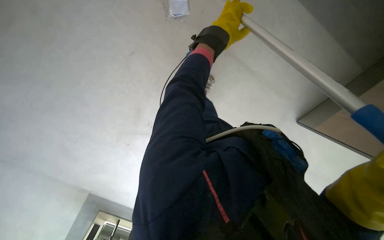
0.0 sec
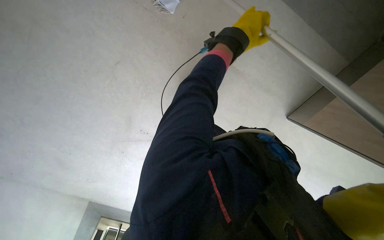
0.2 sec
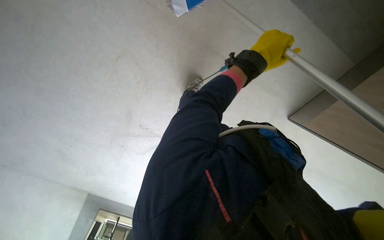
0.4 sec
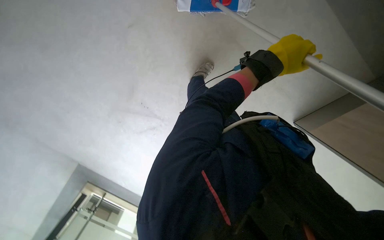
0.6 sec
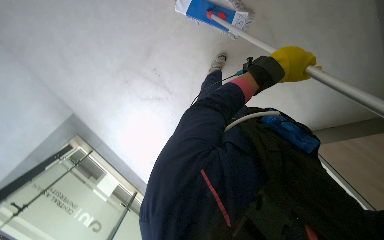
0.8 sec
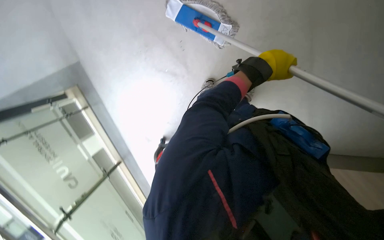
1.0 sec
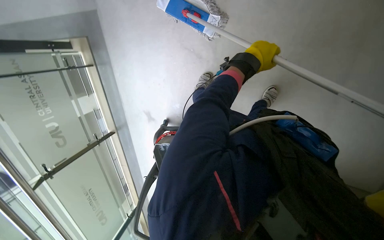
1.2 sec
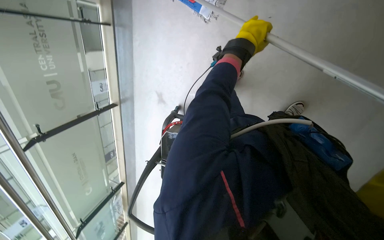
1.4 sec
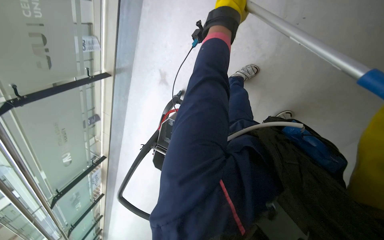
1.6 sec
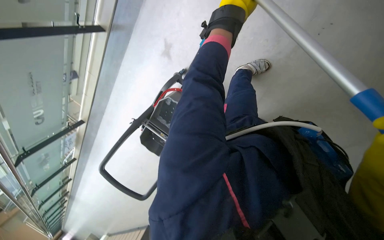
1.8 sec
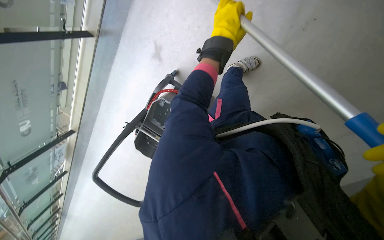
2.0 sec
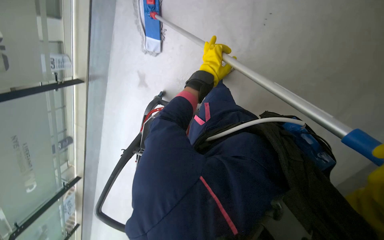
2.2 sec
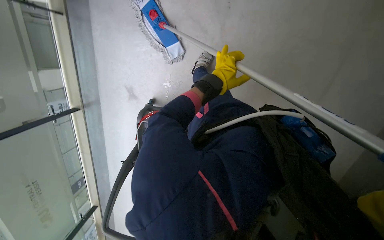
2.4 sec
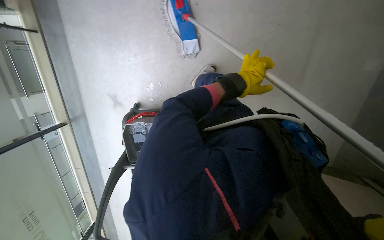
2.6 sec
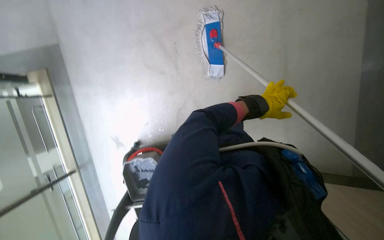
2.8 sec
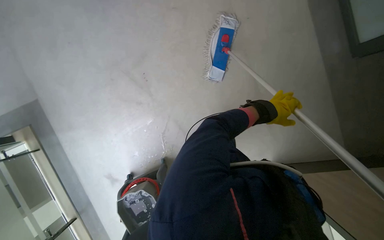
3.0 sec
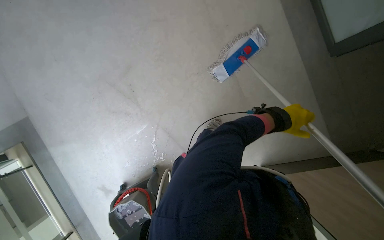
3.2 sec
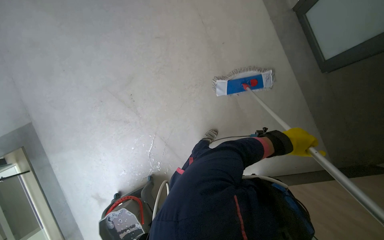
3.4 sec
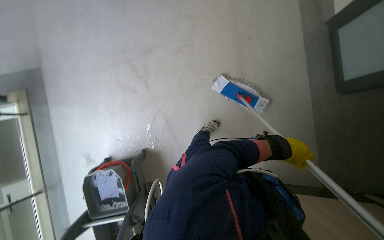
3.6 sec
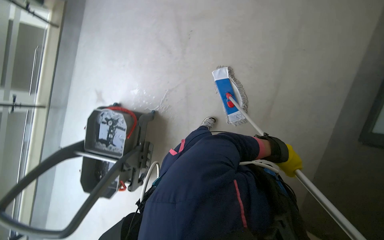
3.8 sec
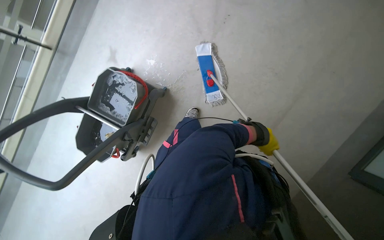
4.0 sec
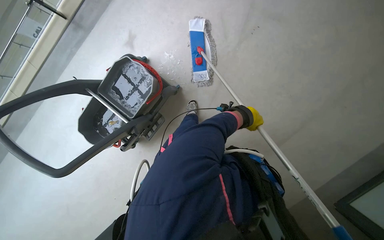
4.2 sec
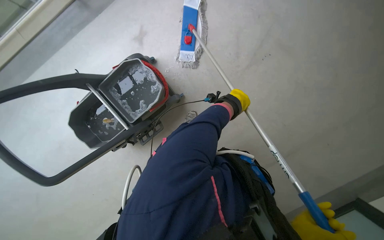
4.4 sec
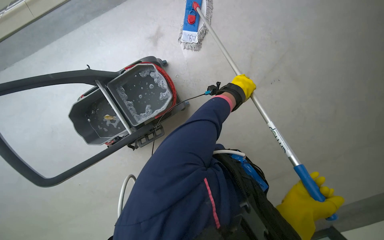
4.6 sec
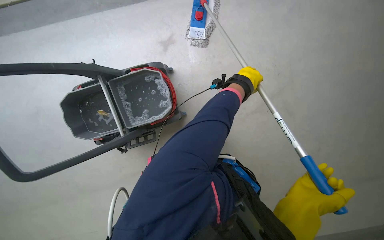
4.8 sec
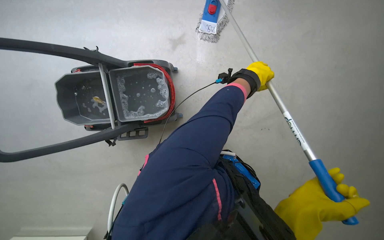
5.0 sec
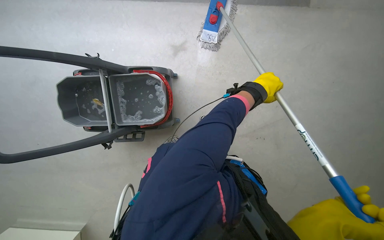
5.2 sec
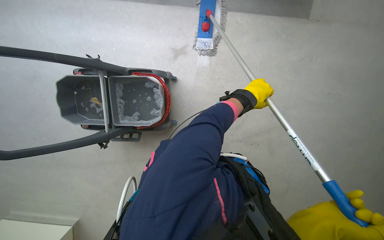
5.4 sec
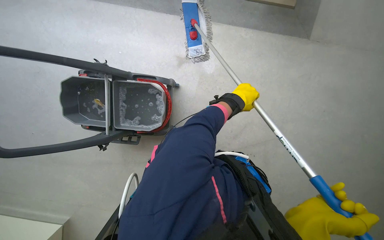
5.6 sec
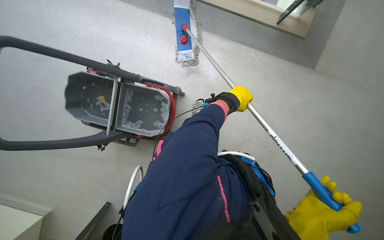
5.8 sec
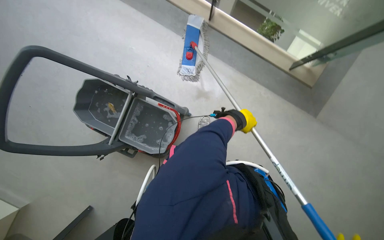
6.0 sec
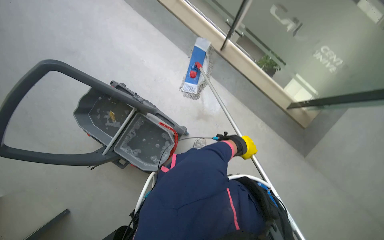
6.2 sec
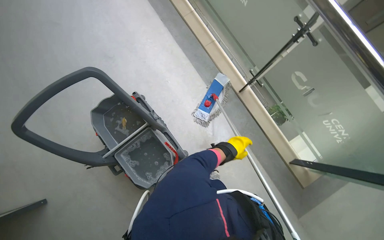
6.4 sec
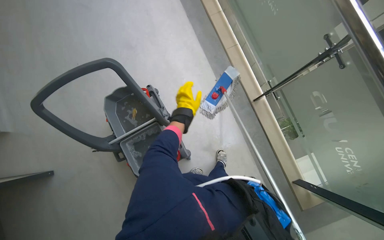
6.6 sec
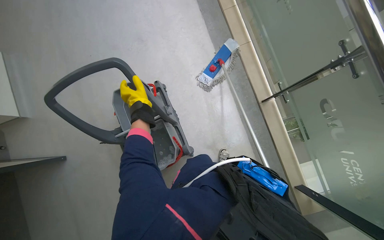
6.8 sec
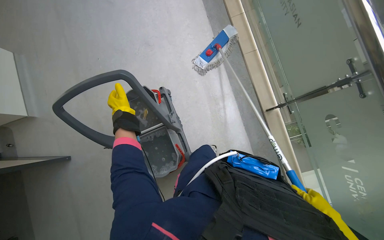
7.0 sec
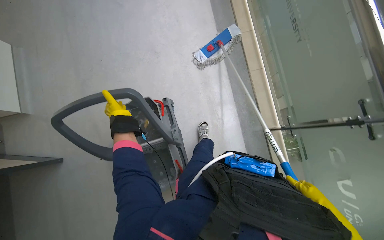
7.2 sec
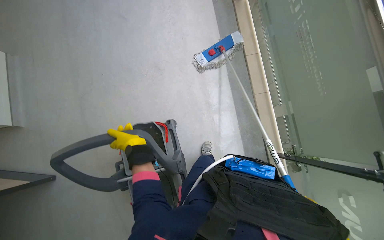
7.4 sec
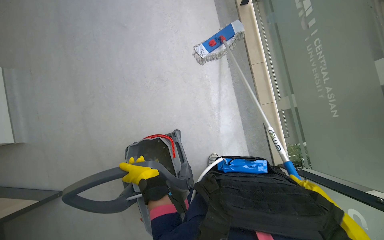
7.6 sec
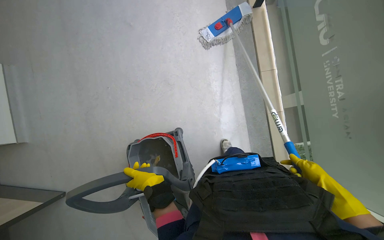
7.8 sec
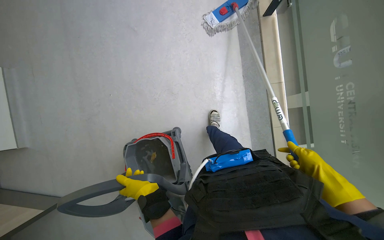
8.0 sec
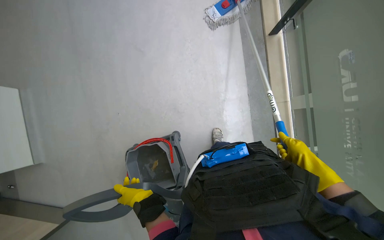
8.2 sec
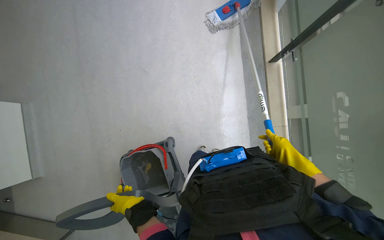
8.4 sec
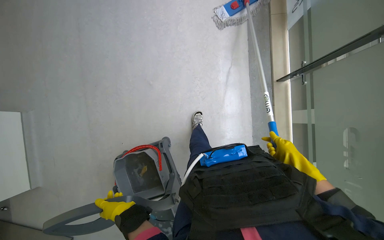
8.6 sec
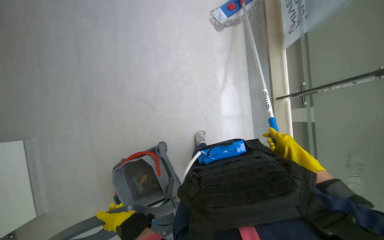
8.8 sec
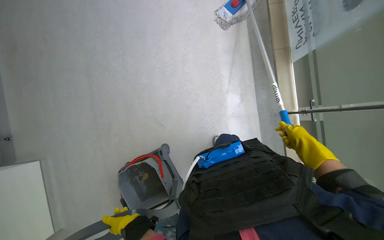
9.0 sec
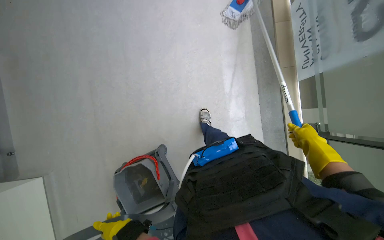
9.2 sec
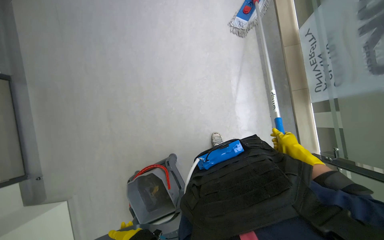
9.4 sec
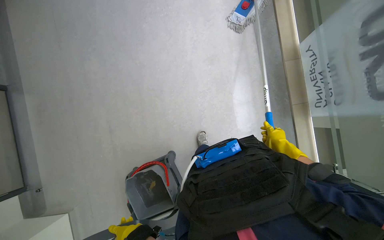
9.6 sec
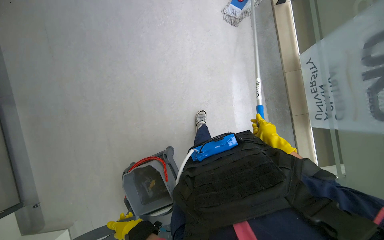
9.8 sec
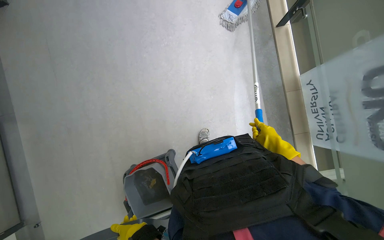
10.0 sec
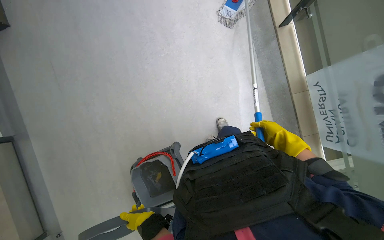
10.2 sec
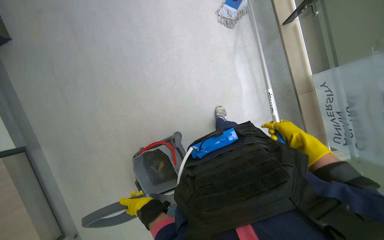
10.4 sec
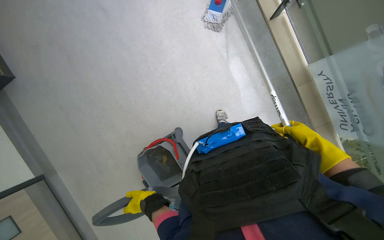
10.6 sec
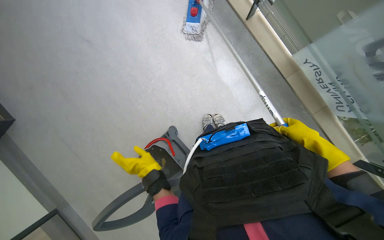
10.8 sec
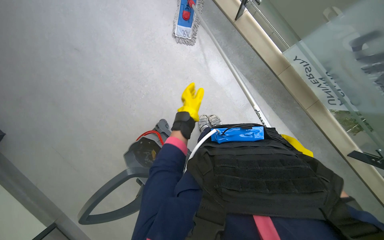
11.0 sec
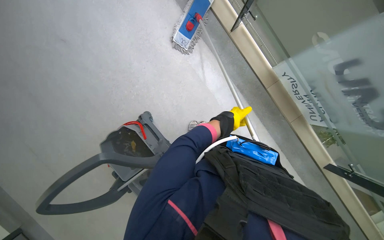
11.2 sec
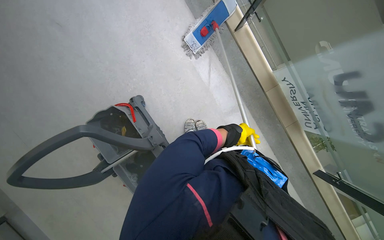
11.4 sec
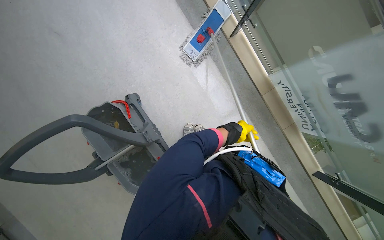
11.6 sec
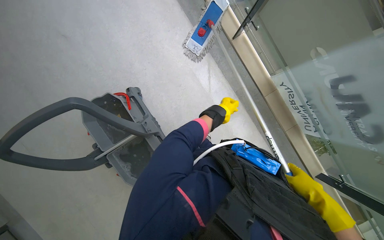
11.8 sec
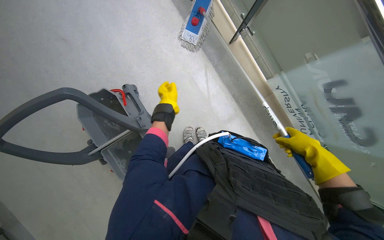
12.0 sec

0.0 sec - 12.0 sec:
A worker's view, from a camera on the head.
Job: mopping floor.
The whole recording: Mopping hallway floor. The worker mops the hallway floor, periodically wringing the mop in the bucket.
0.0 sec - 1.6 sec: The head travels about 50 cm. The camera pitches downward, by some 20 degrees. Everything in view rotates about 55 degrees clockwise.
1.6 sec - 3.0 sec: The left hand moves down the picture and farther from the camera, approximately 25 cm.
3.0 sec - 4.4 sec: The scene turns roughly 65 degrees clockwise in the picture.
4.4 sec - 6.0 sec: The camera pitches upward, by some 25 degrees. The scene turns roughly 30 degrees clockwise in the picture.
6.0 sec - 7.6 sec: The camera is carried some 50 cm. The scene rotates clockwise by roughly 45 degrees.
7.6 sec - 9.0 sec: The view tips upward by about 15 degrees.
9.0 sec - 10.4 sec: The head travels some 1 m.
10.4 sec - 12.0 sec: The right hand goes approximately 10 cm to the right. The left hand is displaced up the picture by some 70 cm.

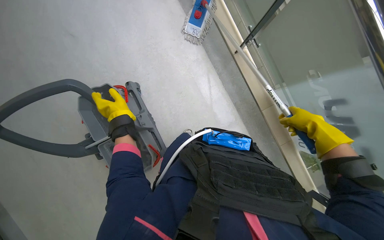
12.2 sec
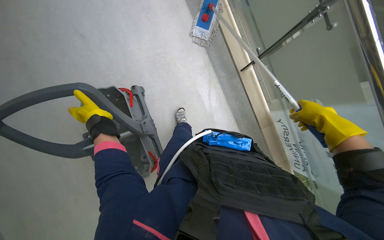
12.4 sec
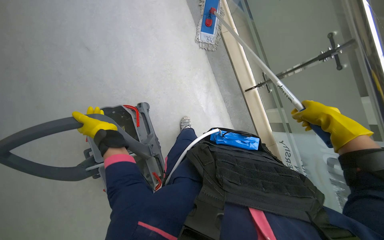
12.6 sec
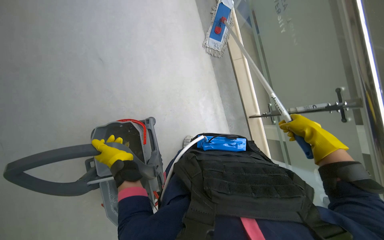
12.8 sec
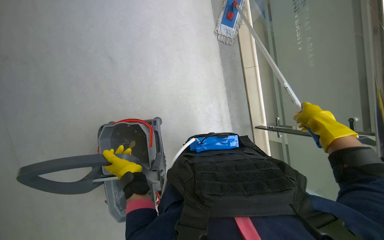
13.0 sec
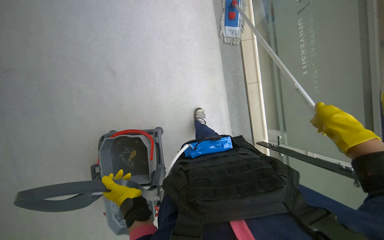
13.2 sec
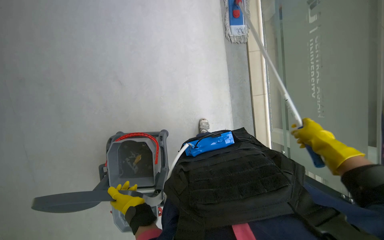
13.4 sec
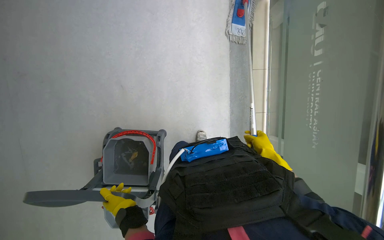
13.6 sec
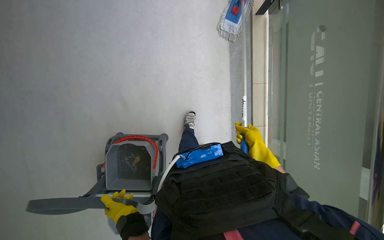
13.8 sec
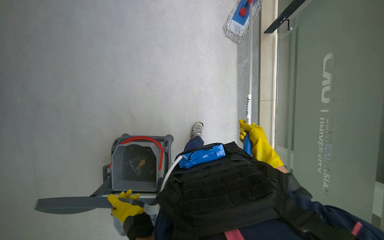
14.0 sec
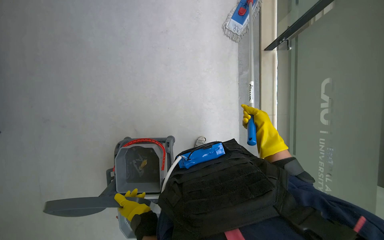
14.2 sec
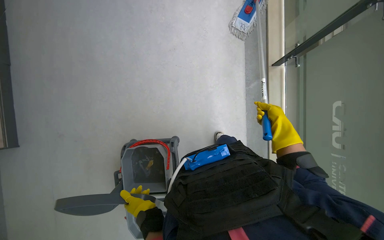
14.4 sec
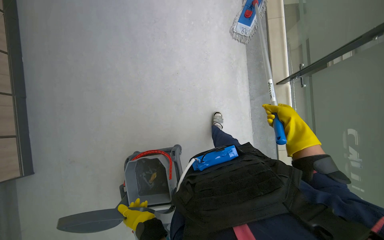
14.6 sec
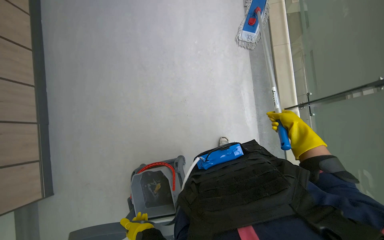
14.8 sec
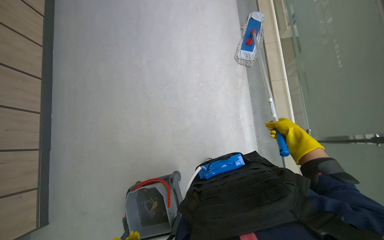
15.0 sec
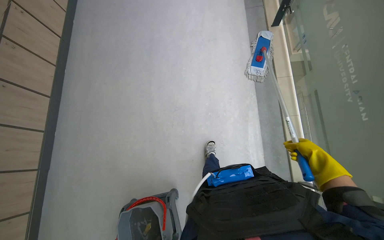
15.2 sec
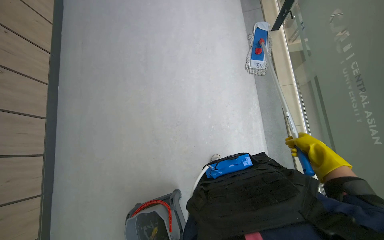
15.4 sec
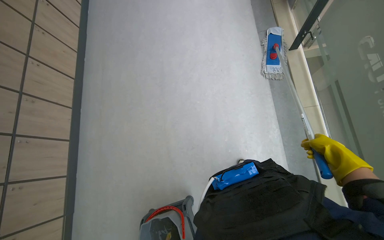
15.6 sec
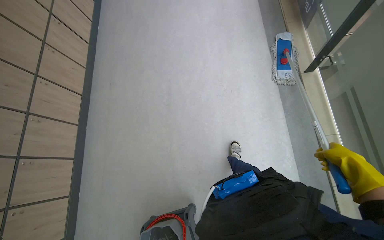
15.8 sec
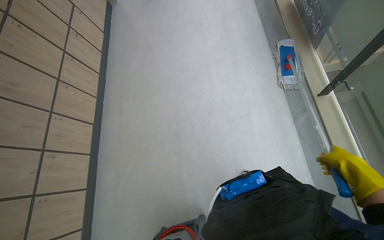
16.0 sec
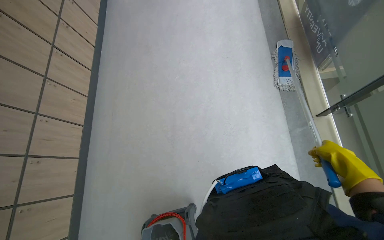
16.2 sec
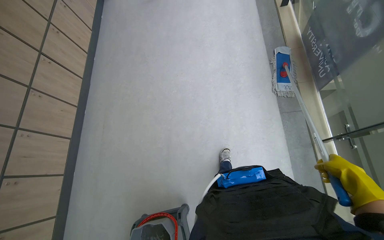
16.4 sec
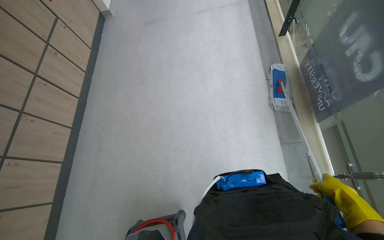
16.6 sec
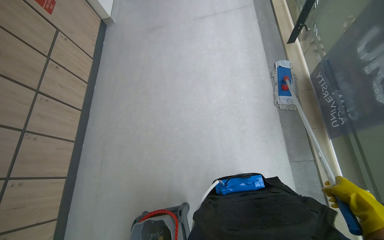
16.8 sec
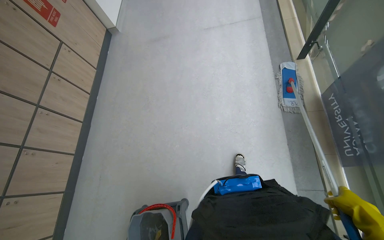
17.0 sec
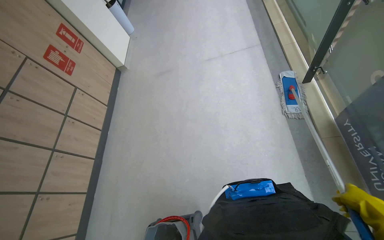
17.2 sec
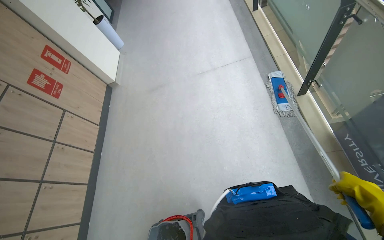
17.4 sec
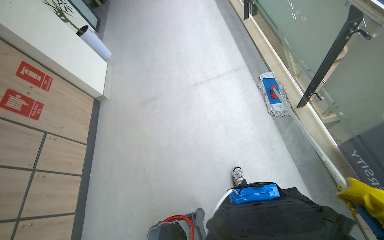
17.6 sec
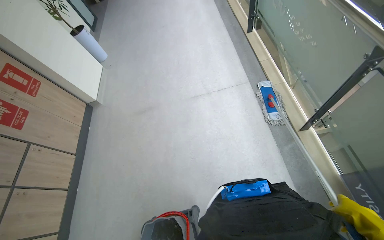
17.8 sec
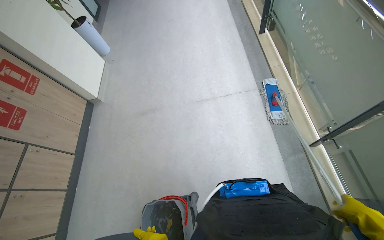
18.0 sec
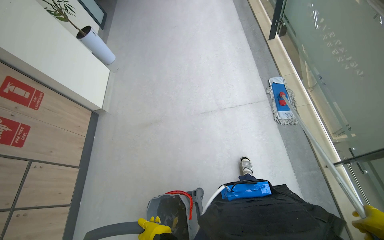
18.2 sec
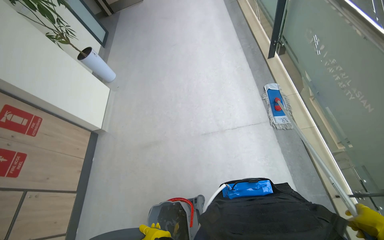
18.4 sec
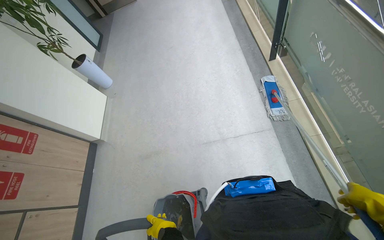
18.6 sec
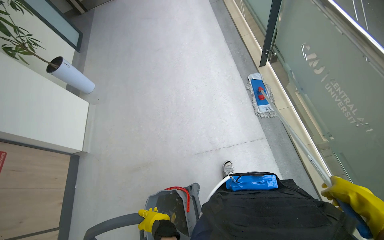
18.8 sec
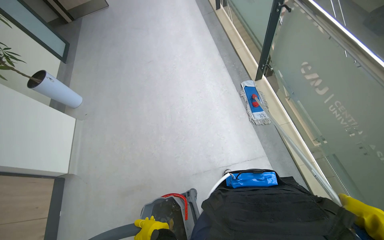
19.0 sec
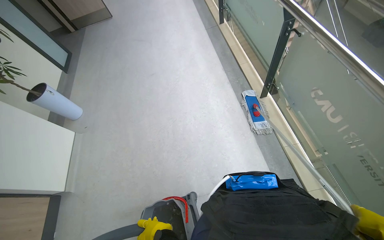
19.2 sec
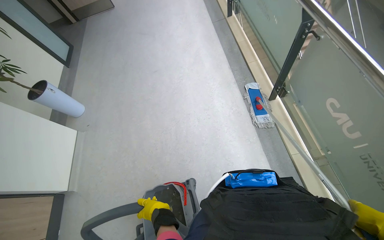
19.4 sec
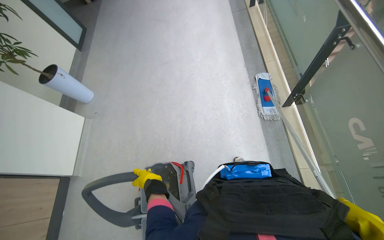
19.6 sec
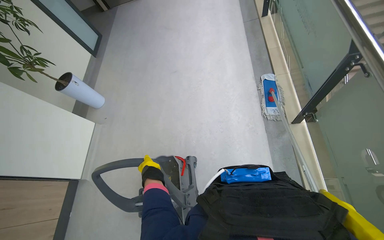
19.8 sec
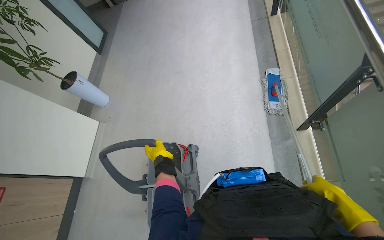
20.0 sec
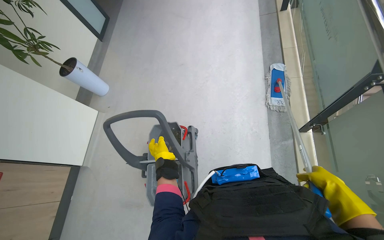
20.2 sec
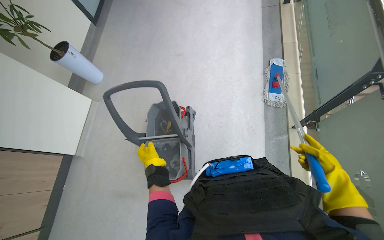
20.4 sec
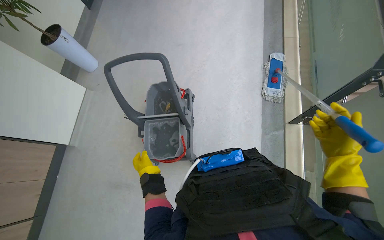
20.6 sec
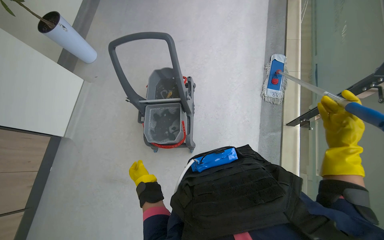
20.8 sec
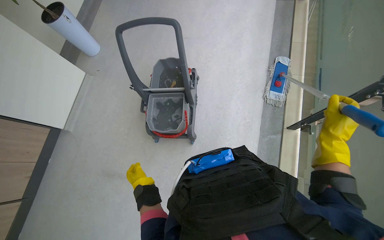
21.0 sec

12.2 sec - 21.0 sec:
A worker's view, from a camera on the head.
Job: mopping floor.
The whole recording: Mopping hallway floor. The worker mops the hallway floor, periodically wringing the mop in the bucket.
12.2 sec - 13.6 sec: The left hand heads down the picture, covering some 25 cm. Meanwhile the right hand goes nearer and farther, approximately 25 cm each way, reversing 3 times.
13.6 sec - 15.2 sec: The camera travels approximately 60 cm. The camera is aimed approximately 20 degrees further to the left. The camera pitches upward, by about 15 degrees.
15.2 sec - 16.6 sec: The head travels about 1.5 m.
16.6 sec - 18.0 sec: The head travels about 1.5 m.
18.0 sec - 19.6 sec: The wearer moves some 1 m.
